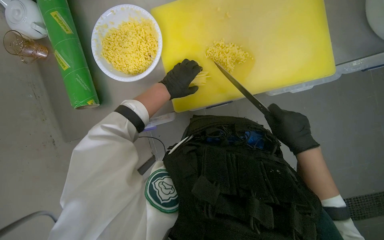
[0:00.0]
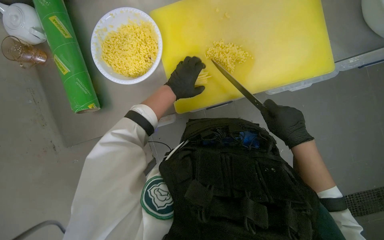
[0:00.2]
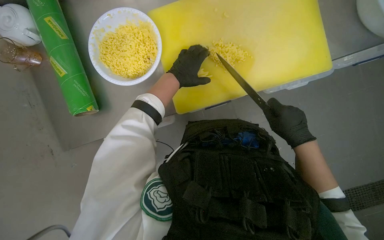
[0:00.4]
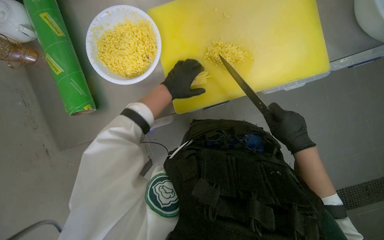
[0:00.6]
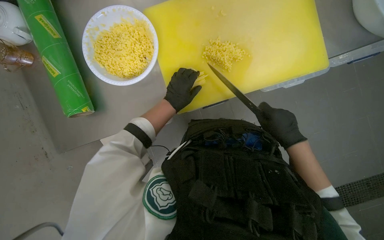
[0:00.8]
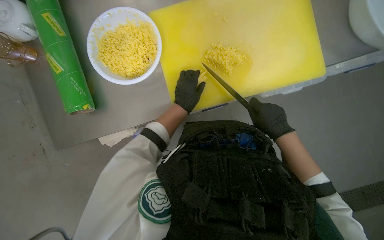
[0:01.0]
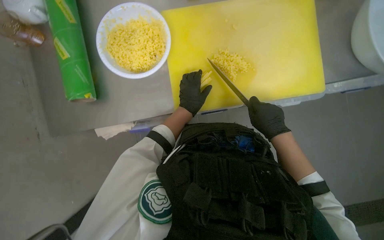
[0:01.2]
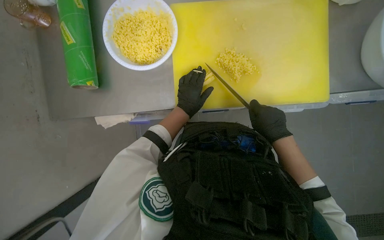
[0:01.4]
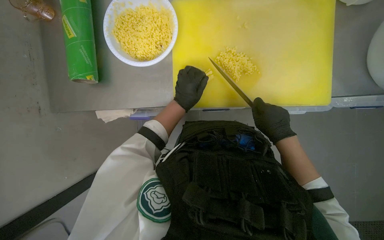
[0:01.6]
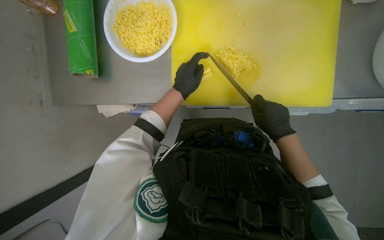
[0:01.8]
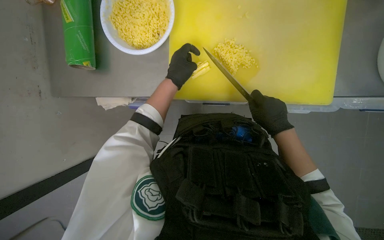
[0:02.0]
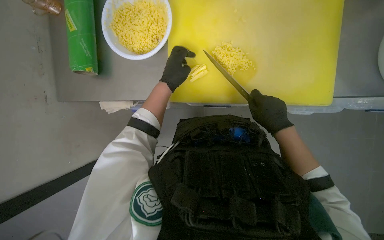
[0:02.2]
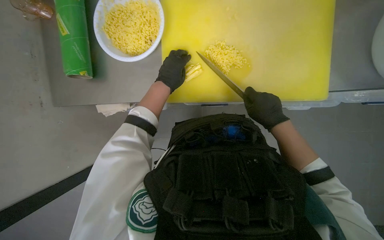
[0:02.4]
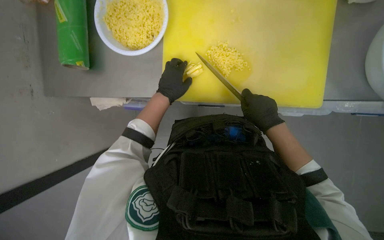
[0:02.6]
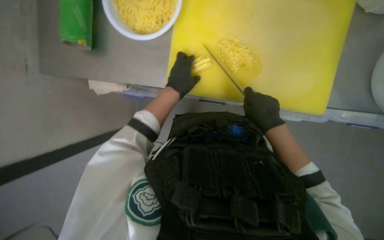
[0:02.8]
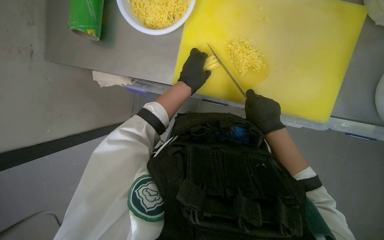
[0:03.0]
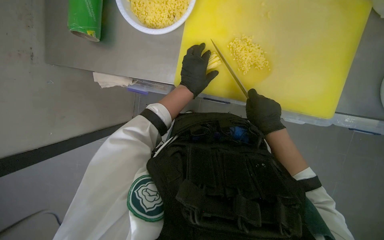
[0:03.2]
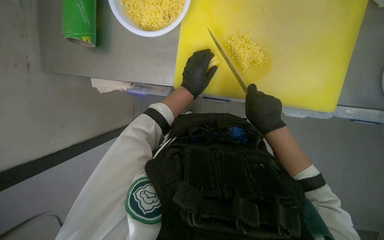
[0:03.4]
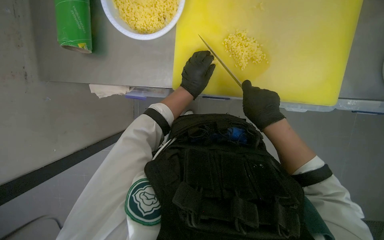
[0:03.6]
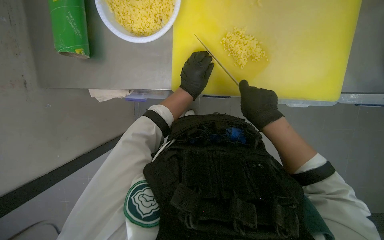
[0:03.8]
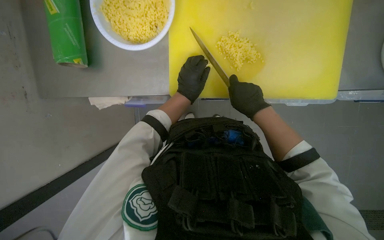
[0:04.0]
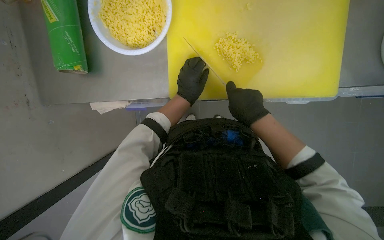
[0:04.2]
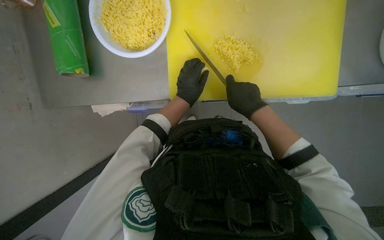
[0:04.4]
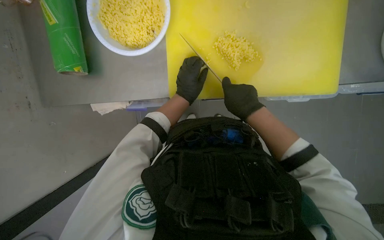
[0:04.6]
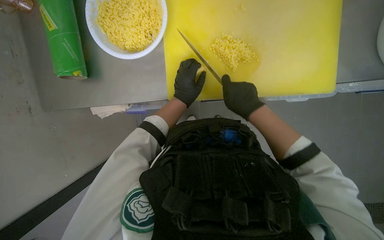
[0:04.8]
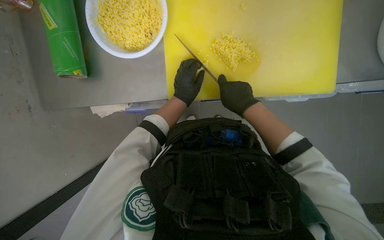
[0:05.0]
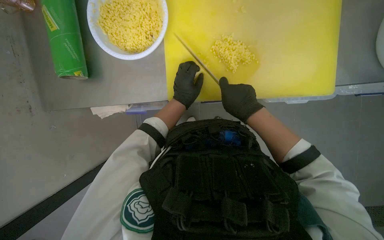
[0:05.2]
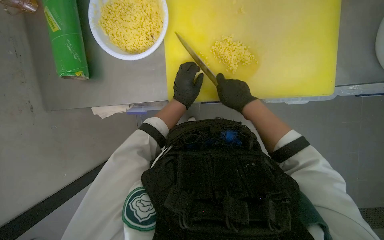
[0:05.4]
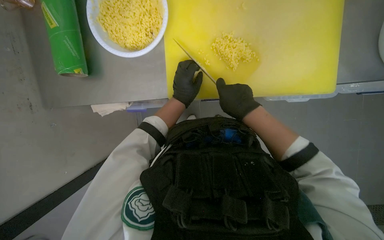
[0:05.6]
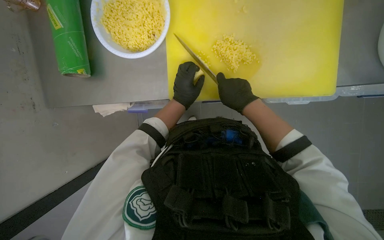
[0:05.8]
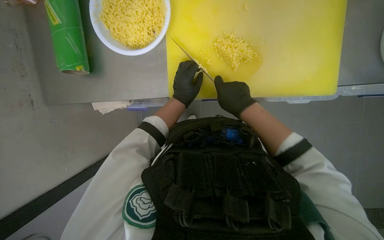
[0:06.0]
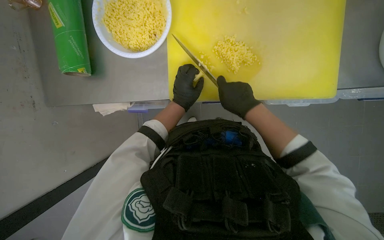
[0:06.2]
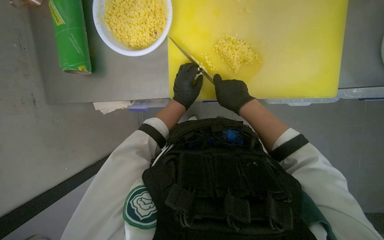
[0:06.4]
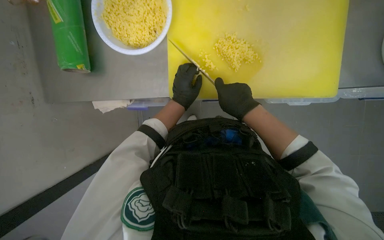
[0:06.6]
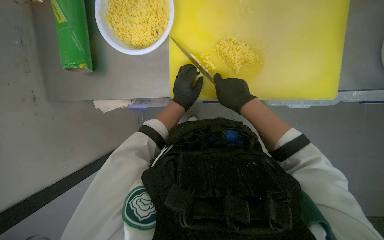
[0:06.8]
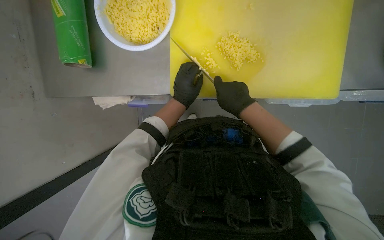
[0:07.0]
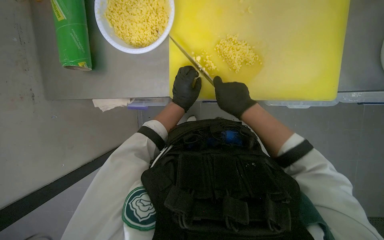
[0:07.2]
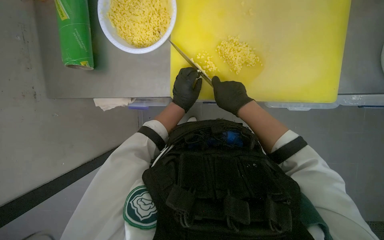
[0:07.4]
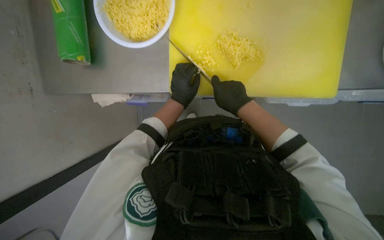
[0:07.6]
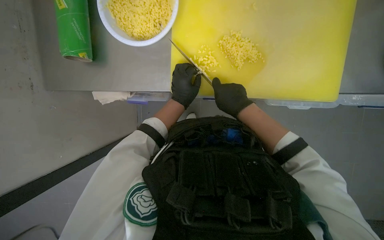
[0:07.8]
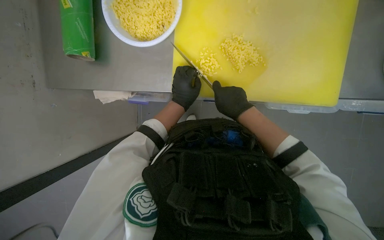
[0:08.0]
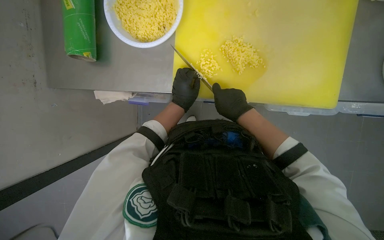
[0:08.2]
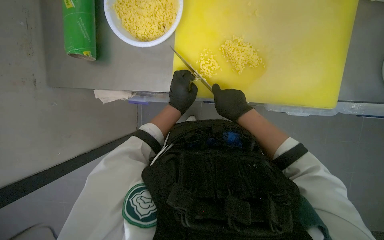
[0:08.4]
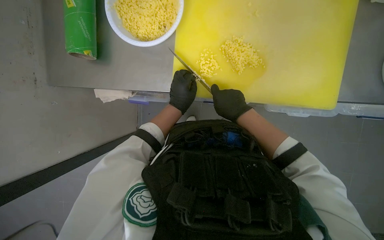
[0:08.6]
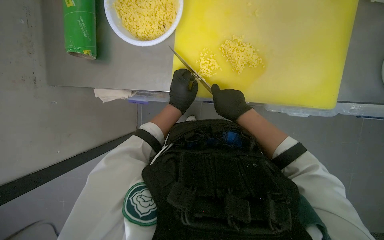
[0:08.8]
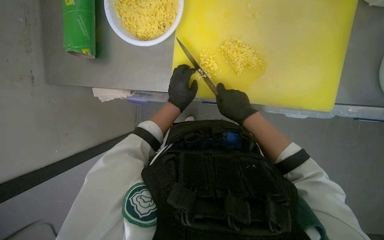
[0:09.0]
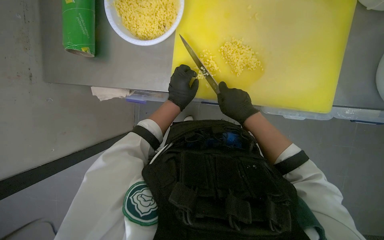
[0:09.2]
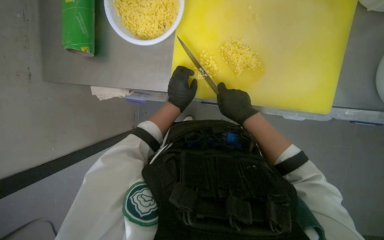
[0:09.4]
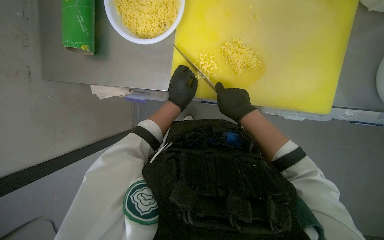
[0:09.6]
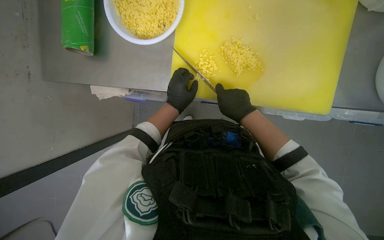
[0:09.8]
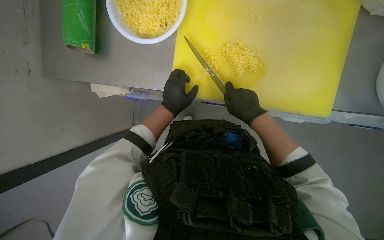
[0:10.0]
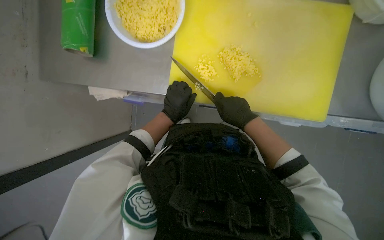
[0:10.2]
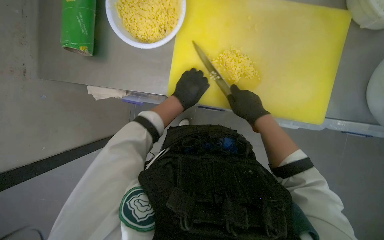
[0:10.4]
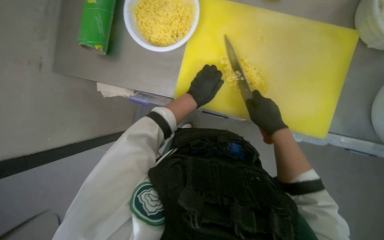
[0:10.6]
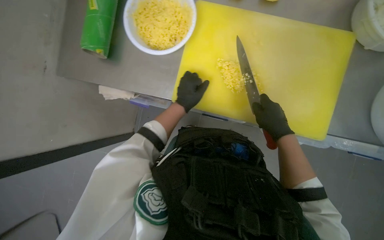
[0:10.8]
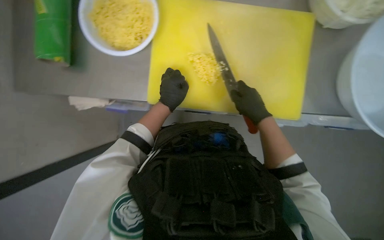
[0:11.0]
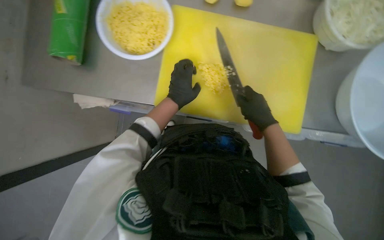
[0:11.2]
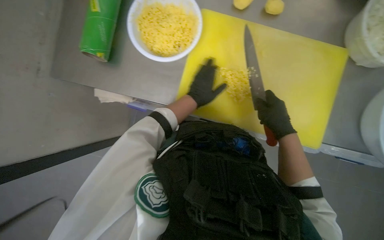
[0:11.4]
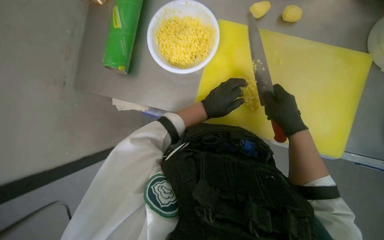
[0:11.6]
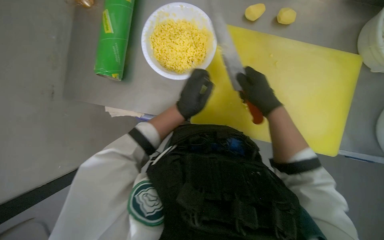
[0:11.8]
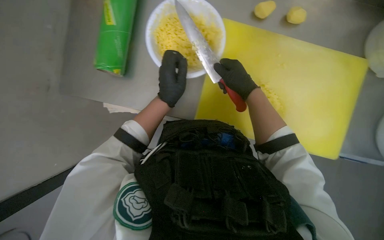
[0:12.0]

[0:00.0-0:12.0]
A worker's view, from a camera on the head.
Job: preparing food.
The whole recording: Slicing and dicing potatoes. The worker slices and dices potatoes on a yellow cutting board, then transfers them to a white bowl.
0:03.0 to 0:04.4: The hands stay close to where they were, moving slightly.
0:04.4 to 0:10.4: The hands are busy where they are.
0:10.4 to 0:12.0: The wearer looks some 10 degrees further upward. The right hand travels up the picture by approximately 10 cm; the left hand moves approximately 10 cm farther from the camera and comes back.

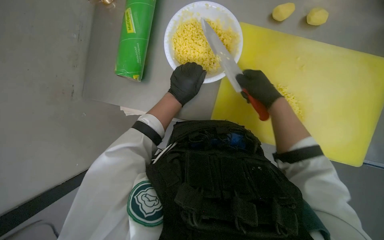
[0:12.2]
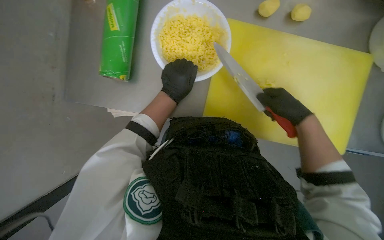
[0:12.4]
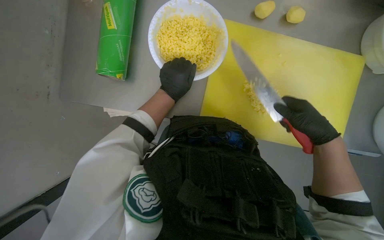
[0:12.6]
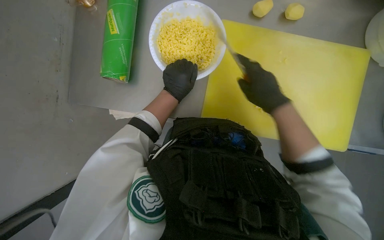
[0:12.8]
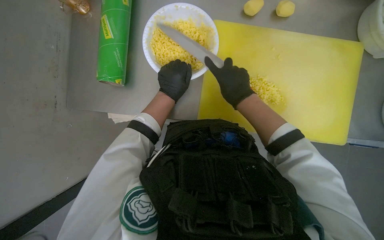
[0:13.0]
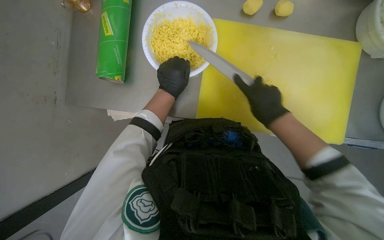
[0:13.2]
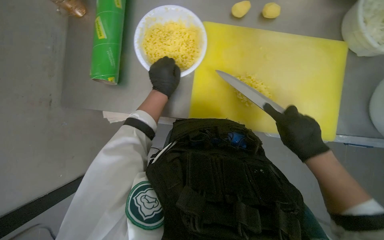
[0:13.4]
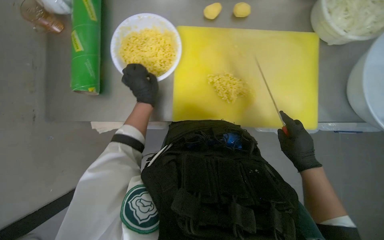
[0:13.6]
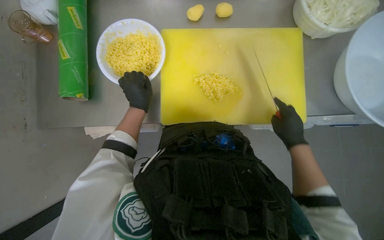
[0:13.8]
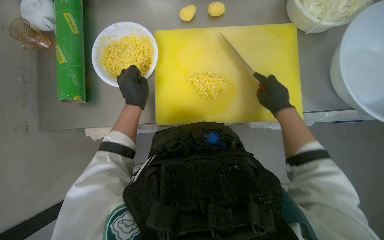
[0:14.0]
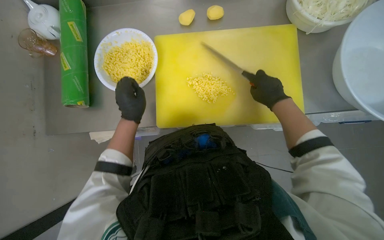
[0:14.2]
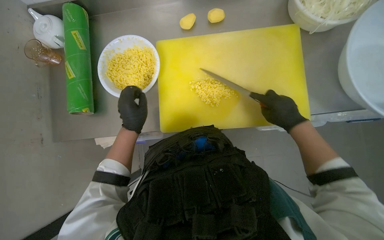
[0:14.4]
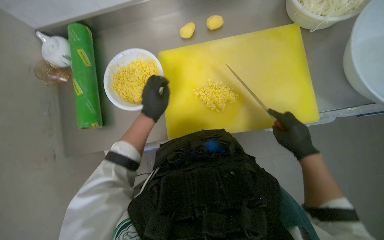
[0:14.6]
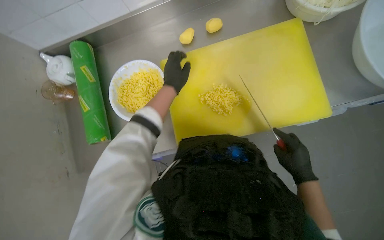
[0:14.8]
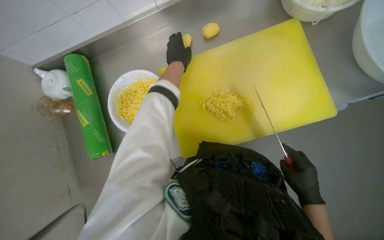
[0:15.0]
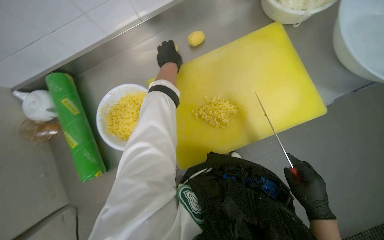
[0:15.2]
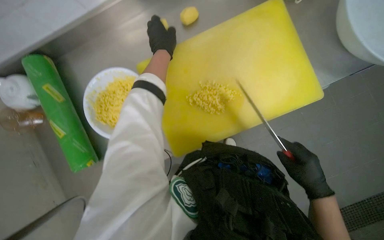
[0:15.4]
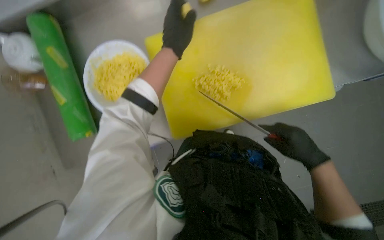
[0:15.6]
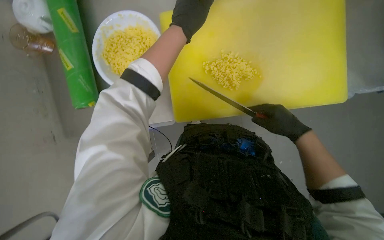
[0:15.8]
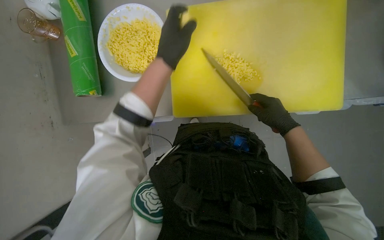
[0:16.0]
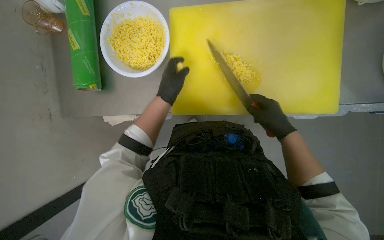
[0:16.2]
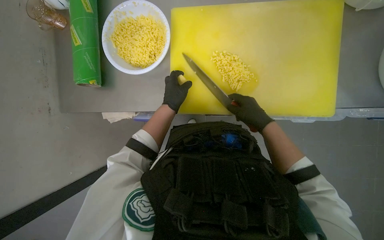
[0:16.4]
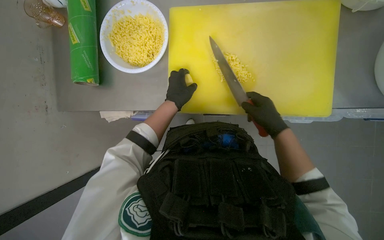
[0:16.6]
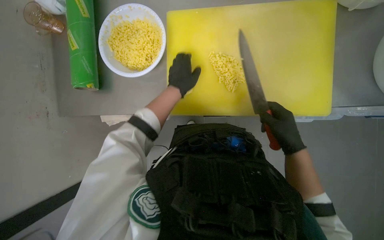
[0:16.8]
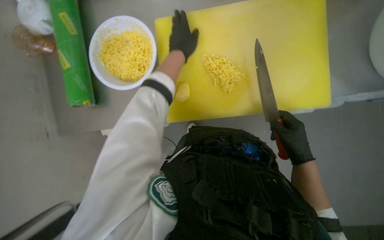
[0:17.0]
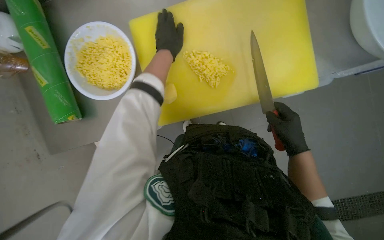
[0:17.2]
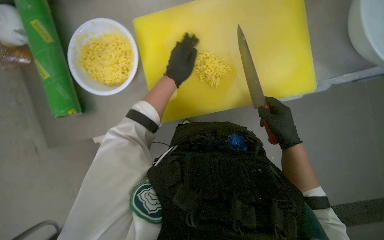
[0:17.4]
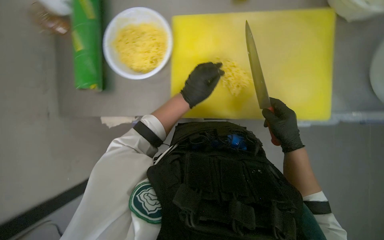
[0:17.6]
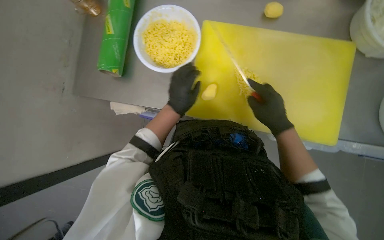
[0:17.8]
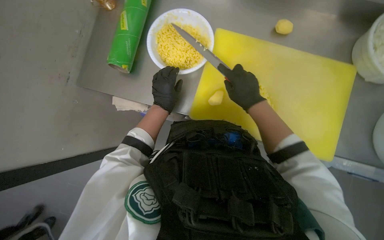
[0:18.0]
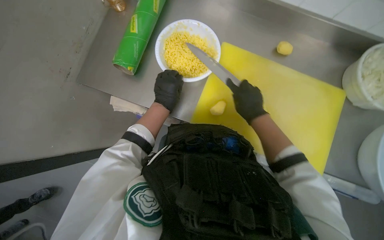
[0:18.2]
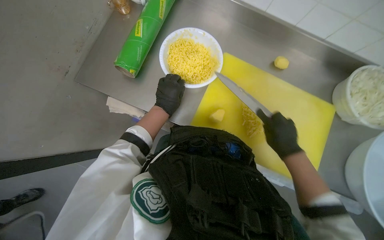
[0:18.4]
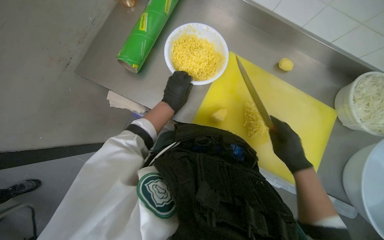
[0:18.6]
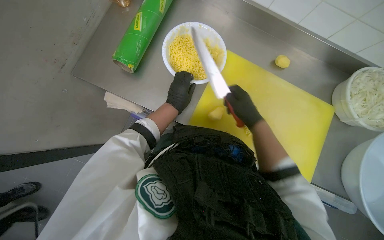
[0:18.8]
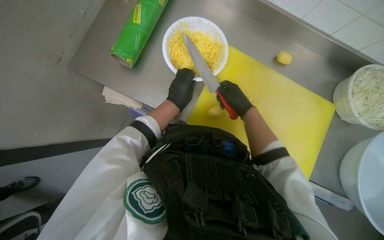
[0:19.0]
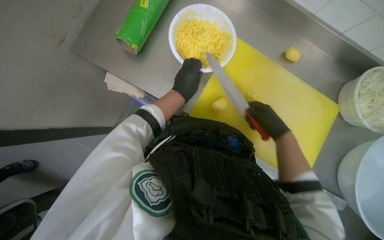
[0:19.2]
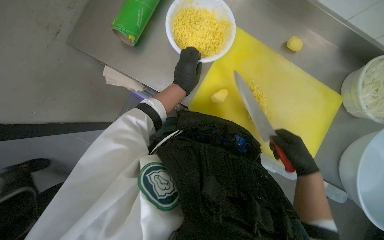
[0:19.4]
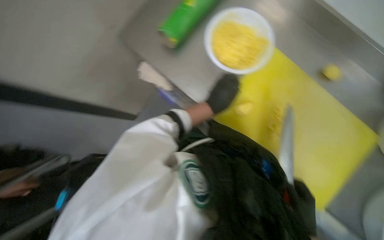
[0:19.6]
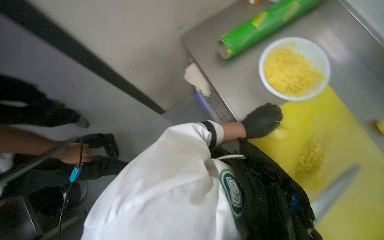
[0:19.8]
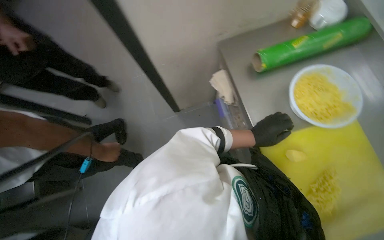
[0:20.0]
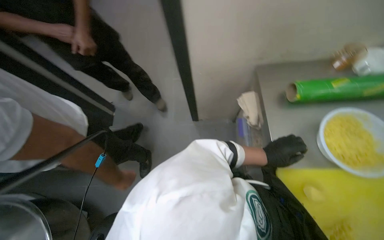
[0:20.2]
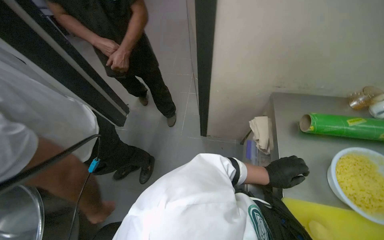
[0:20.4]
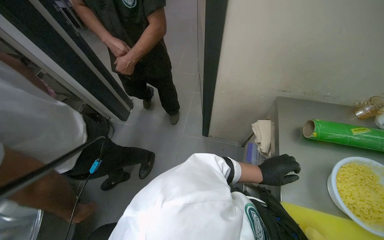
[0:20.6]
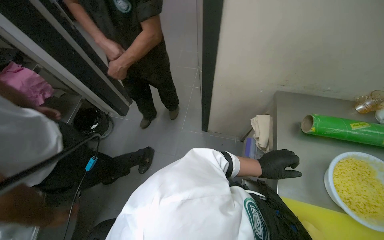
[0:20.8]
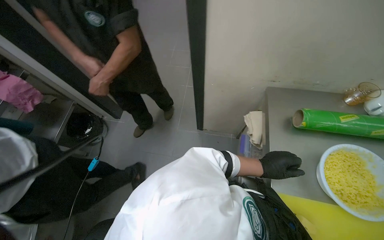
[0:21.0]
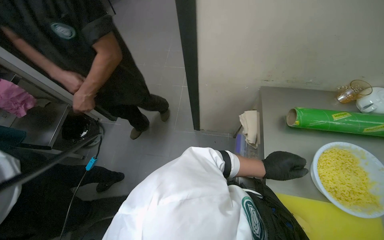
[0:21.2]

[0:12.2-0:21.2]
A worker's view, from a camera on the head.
Job: preparing food.
The whole recording: Slicing and dicing potatoes. The worker slices and dices potatoes on a yellow cutting board, then transfers them to a white bowl.
0:12.2 to 0:13.8: The right hand goes left and right, approximately 20 cm each way, reversing 2 times.
0:13.8 to 0:15.2: The left hand travels up the picture and to the right by approximately 35 cm. Meanwhile the right hand moves down the picture, approximately 15 cm.
0:15.2 to 0:16.6: The view tilts some 10 degrees downward. The left hand goes about 30 cm down the picture. Meanwhile the right hand goes some 20 cm up the picture.
0:16.6 to 0:18.2: The right hand shifts roughly 10 cm to the left, while the left hand reaches some 20 cm up the picture, then returns.
0:18.2 to 0:19.8: The scene rotates clockwise by roughly 45 degrees.
0:19.8 to 0:21.2: The scene turns roughly 35 degrees clockwise in the picture.
